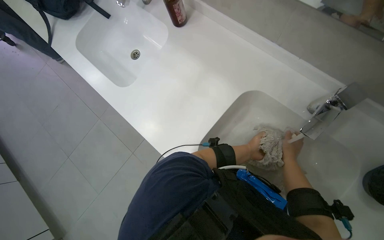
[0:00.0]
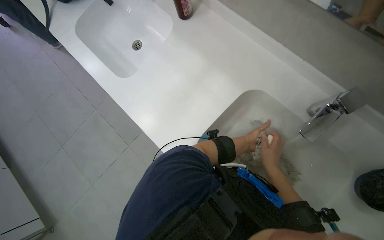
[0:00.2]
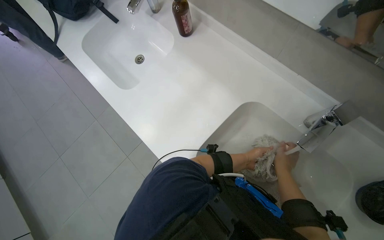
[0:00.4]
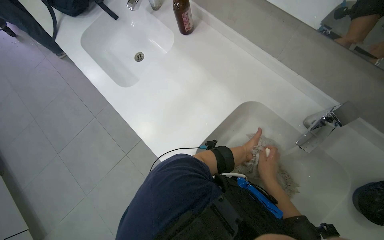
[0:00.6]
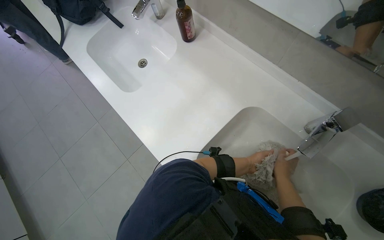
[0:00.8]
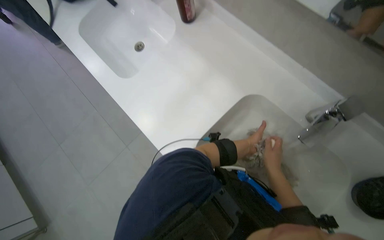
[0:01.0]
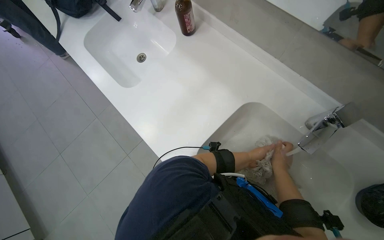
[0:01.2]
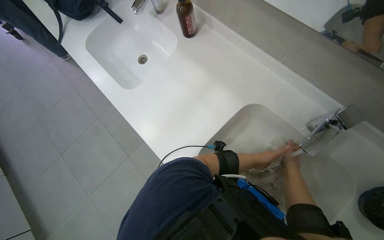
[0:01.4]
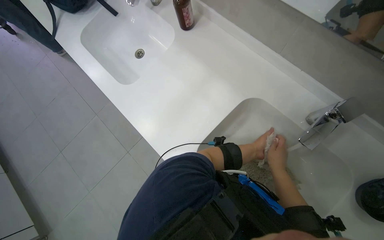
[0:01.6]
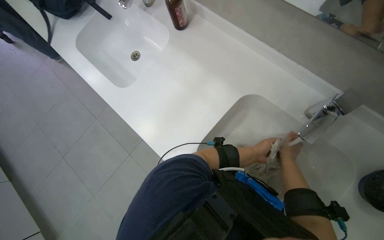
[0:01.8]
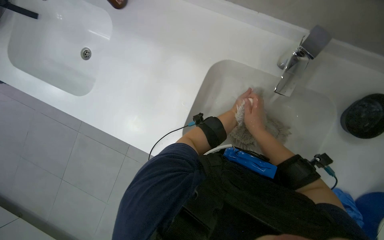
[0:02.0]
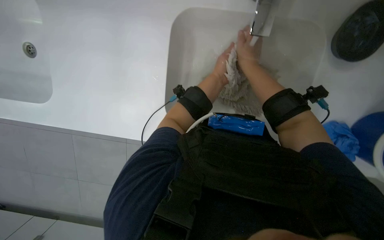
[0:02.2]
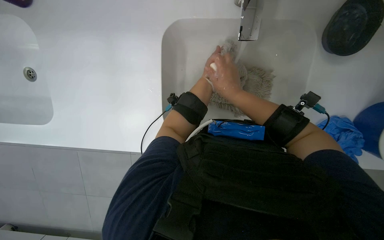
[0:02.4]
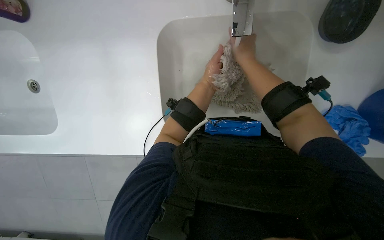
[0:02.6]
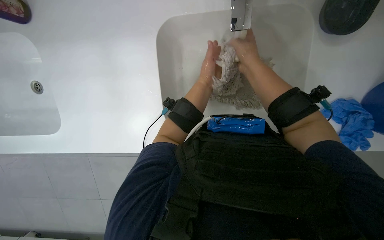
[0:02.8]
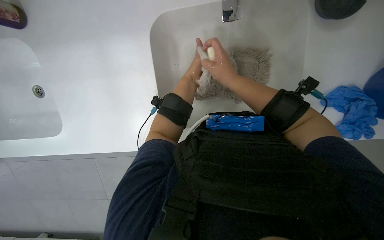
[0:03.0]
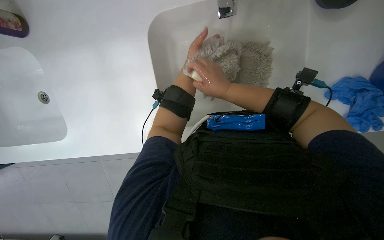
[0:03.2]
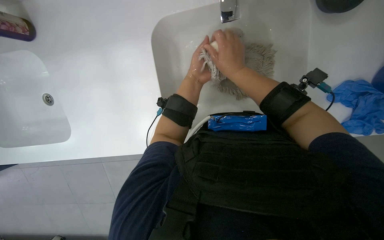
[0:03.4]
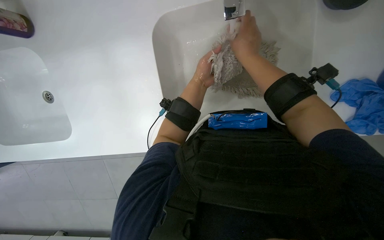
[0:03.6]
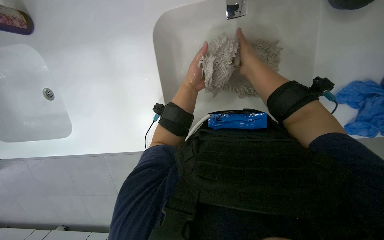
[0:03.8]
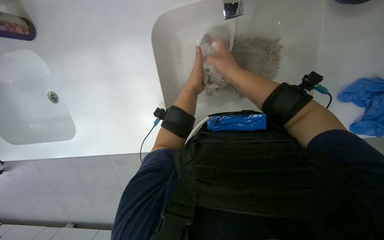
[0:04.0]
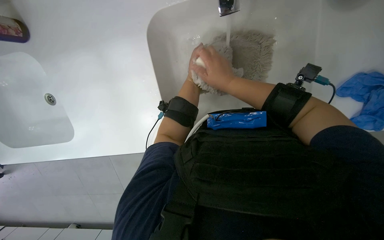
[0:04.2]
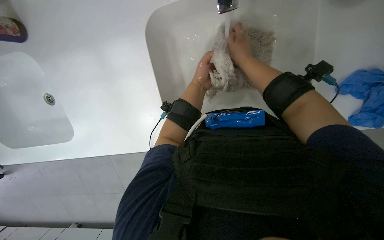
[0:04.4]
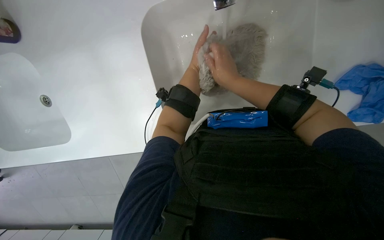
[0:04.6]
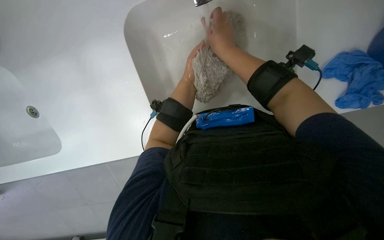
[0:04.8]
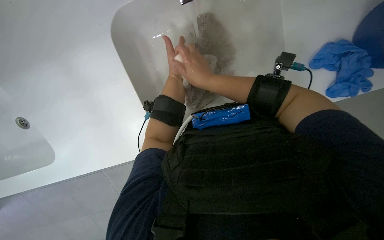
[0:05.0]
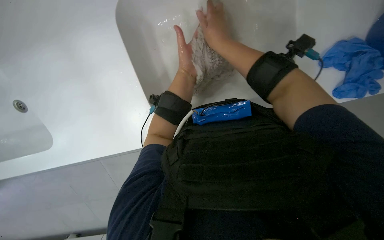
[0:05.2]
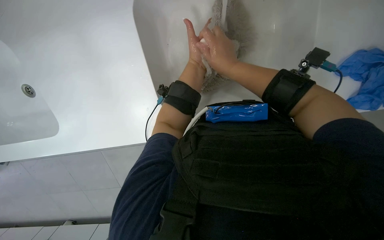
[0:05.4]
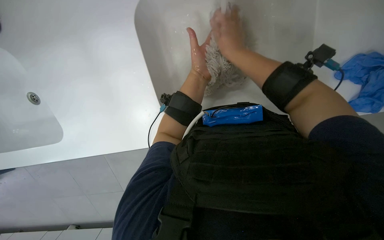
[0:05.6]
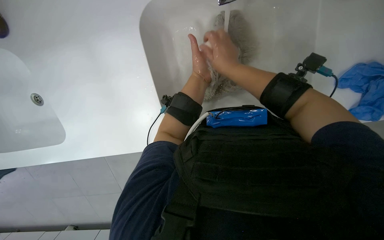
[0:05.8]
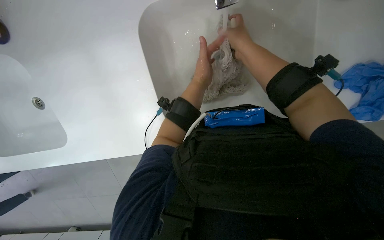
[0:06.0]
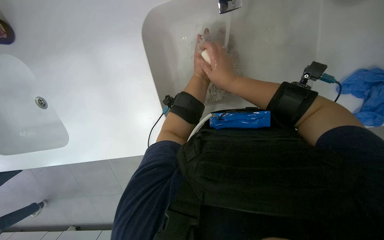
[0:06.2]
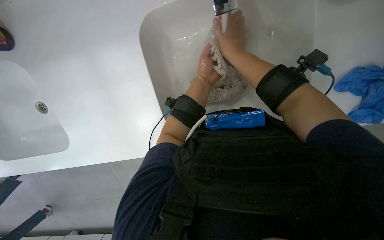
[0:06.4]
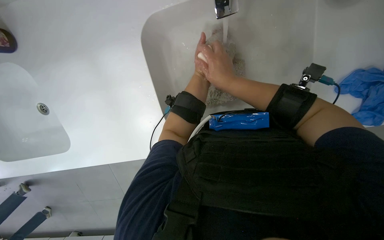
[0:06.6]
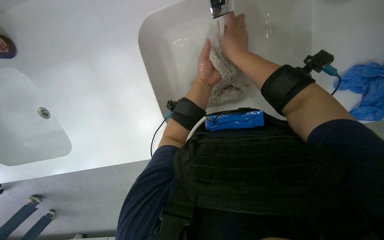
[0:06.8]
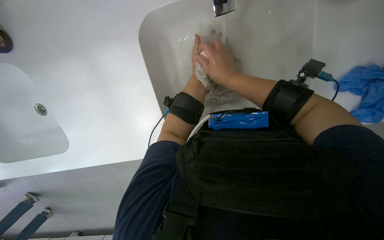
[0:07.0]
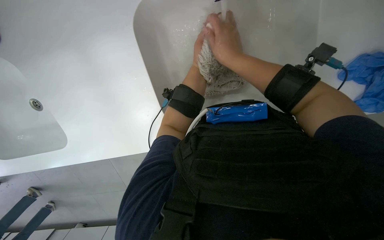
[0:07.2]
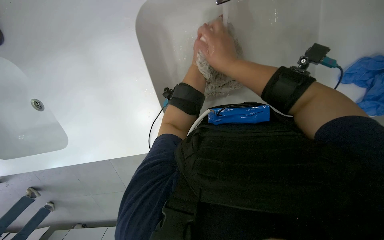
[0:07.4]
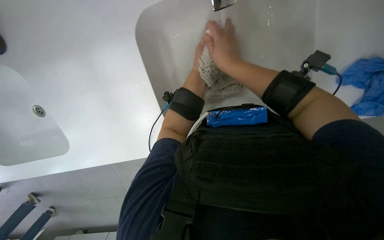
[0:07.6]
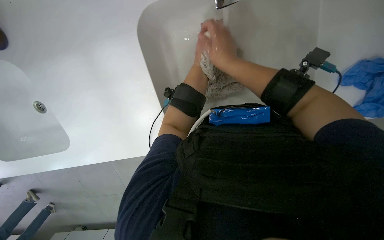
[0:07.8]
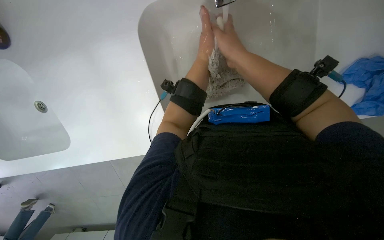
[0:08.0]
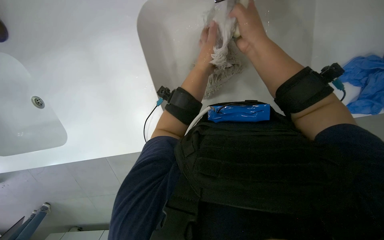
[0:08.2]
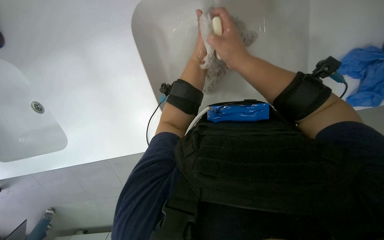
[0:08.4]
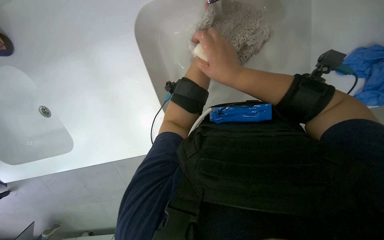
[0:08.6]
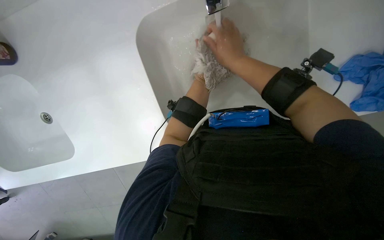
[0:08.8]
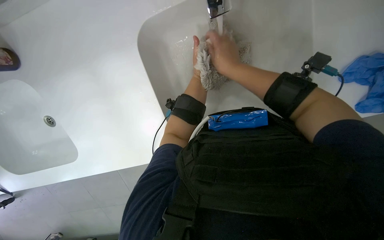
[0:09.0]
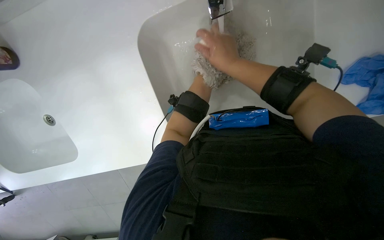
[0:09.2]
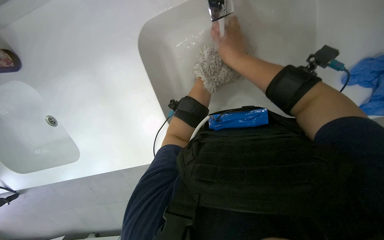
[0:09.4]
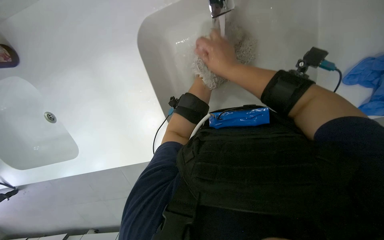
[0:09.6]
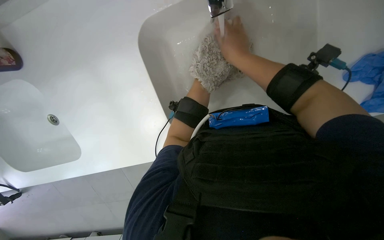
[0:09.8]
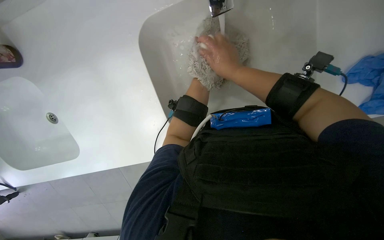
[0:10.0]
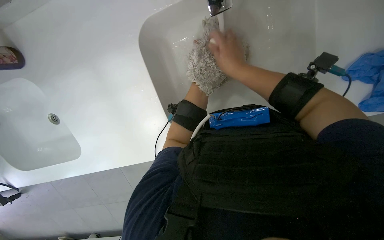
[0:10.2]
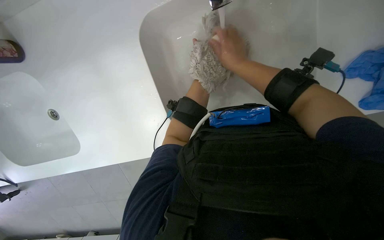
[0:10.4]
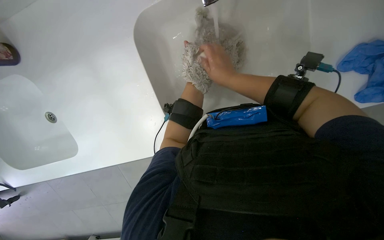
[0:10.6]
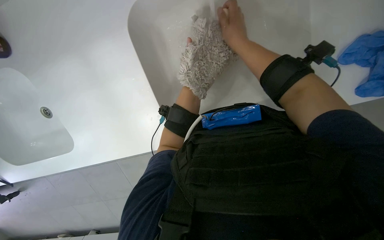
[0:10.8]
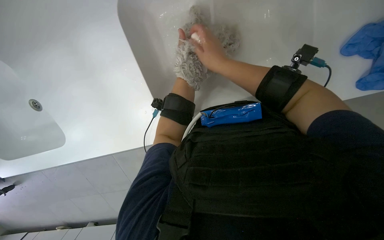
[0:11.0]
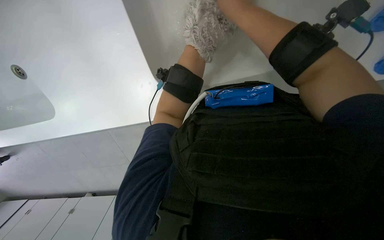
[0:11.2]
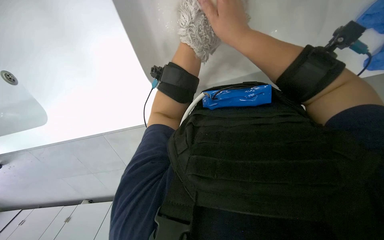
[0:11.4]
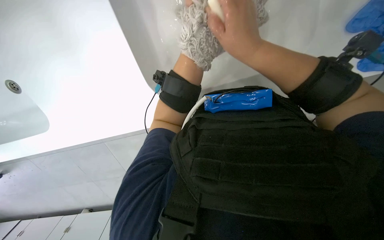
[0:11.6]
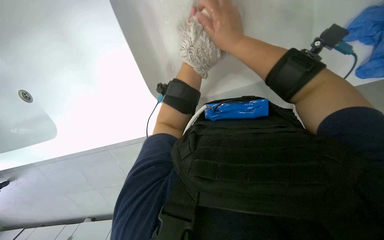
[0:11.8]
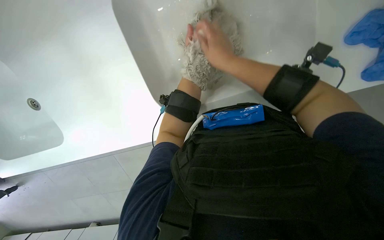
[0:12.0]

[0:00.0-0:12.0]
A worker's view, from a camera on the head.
Job: preparing cleaning supplies.
The whole recording: Washing mop head. The worker washes a mop head in the sink with soap and water.
0:01.6 to 0:03.0: The camera pitches downward, by some 25 degrees. The scene rotates counterclockwise by about 45 degrees.

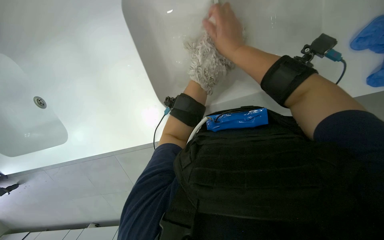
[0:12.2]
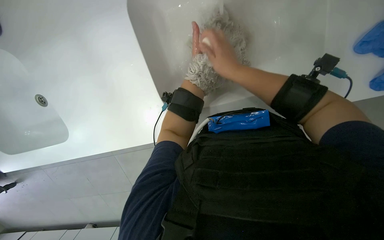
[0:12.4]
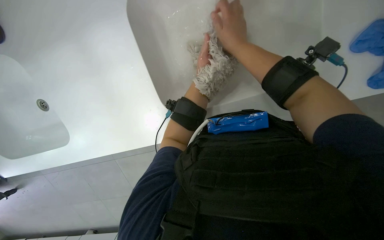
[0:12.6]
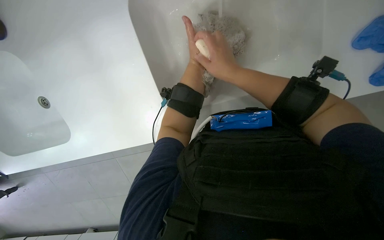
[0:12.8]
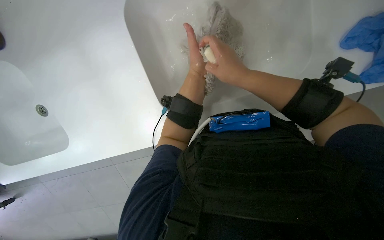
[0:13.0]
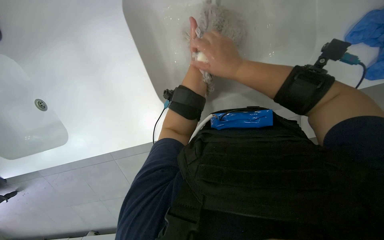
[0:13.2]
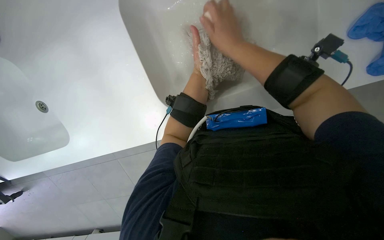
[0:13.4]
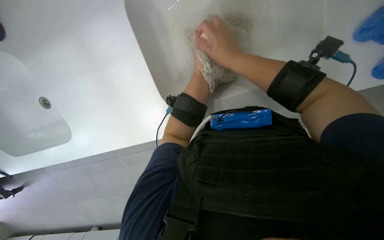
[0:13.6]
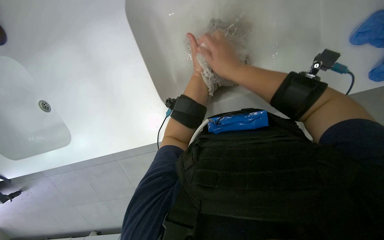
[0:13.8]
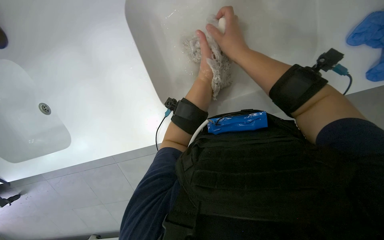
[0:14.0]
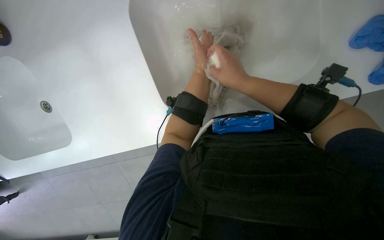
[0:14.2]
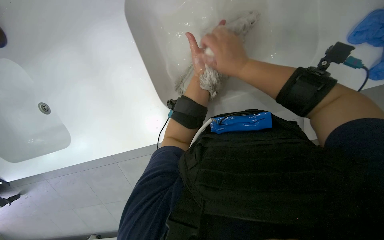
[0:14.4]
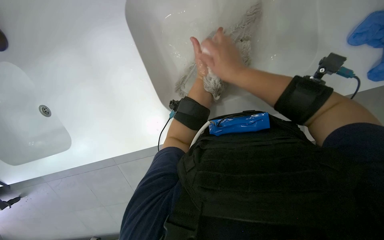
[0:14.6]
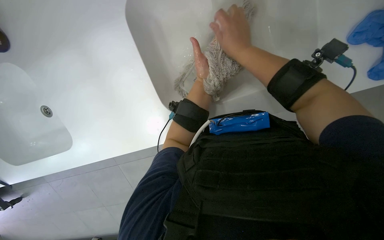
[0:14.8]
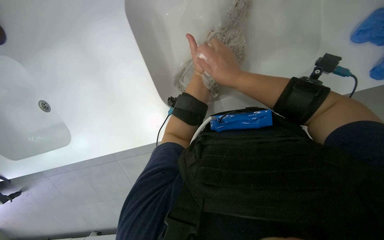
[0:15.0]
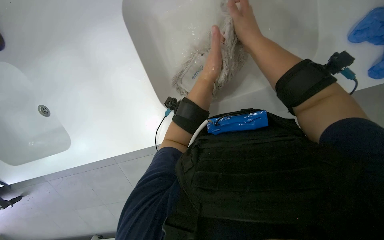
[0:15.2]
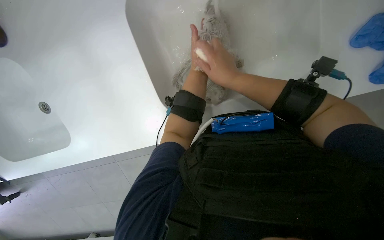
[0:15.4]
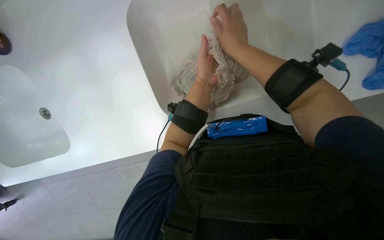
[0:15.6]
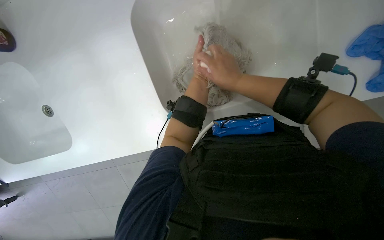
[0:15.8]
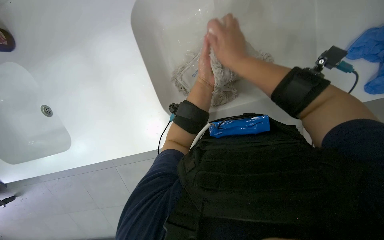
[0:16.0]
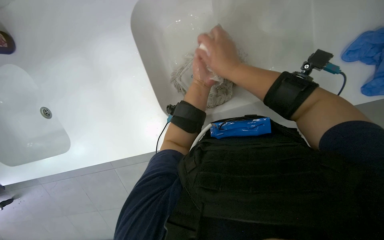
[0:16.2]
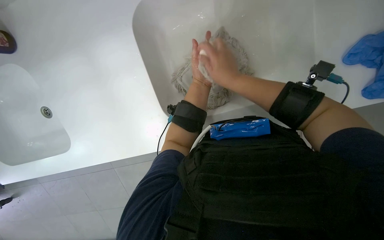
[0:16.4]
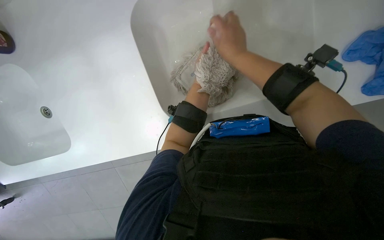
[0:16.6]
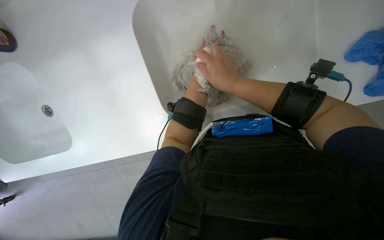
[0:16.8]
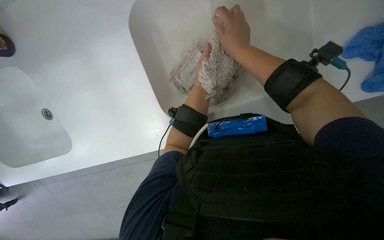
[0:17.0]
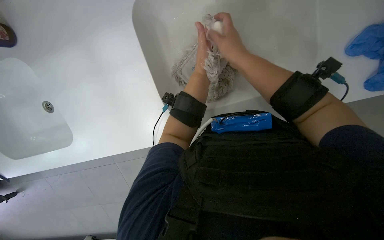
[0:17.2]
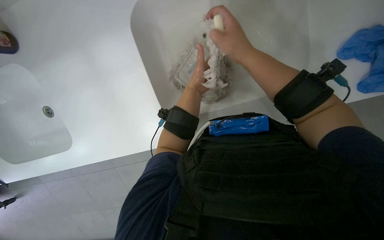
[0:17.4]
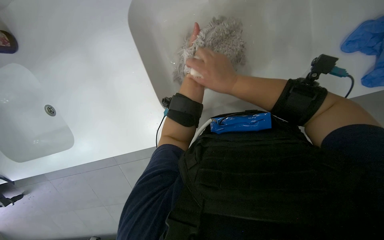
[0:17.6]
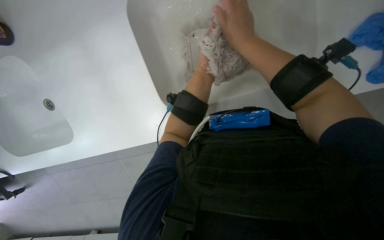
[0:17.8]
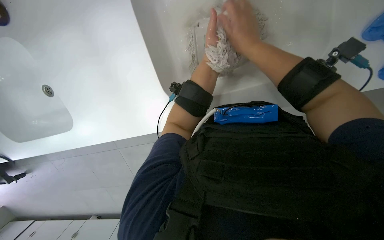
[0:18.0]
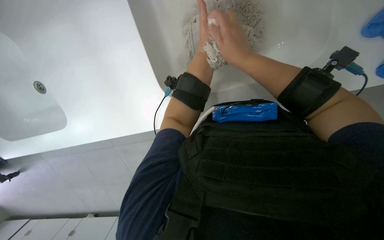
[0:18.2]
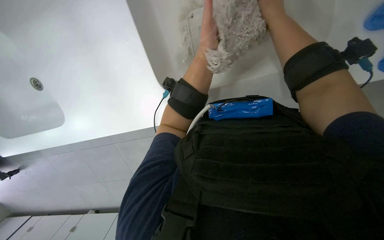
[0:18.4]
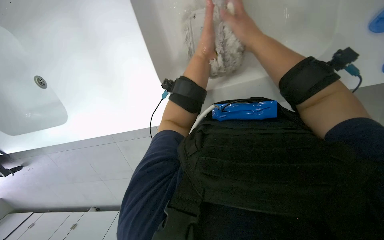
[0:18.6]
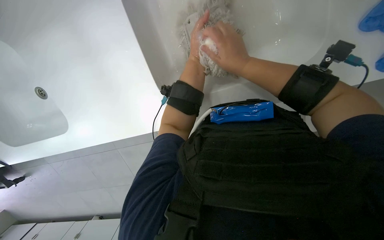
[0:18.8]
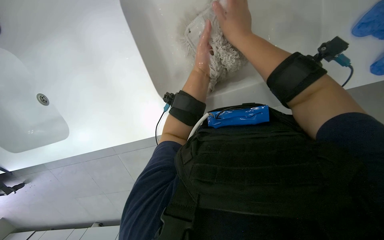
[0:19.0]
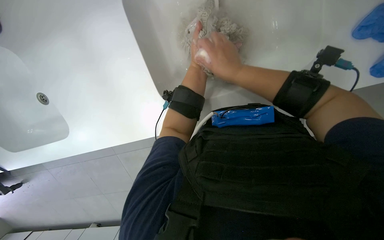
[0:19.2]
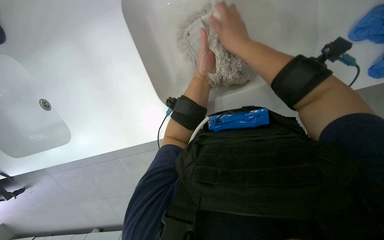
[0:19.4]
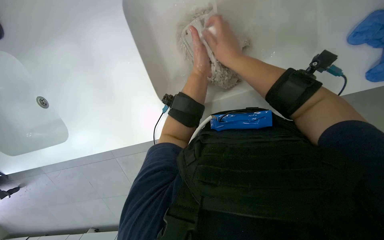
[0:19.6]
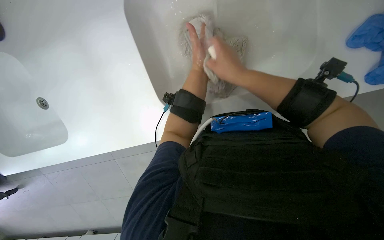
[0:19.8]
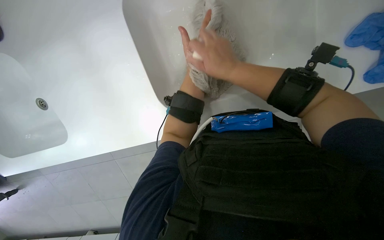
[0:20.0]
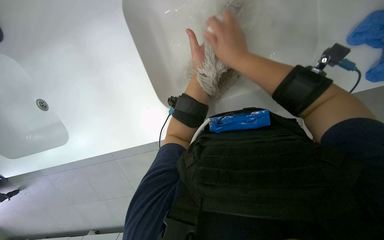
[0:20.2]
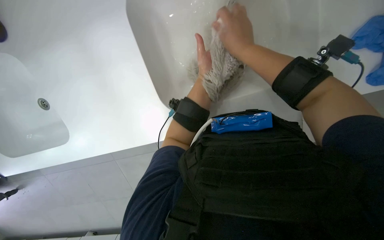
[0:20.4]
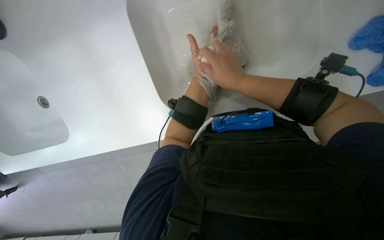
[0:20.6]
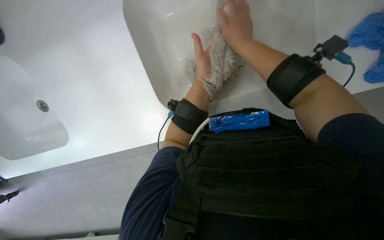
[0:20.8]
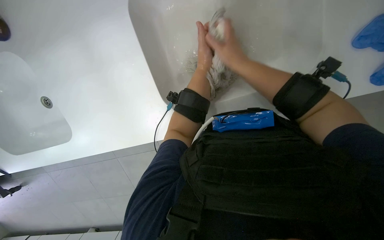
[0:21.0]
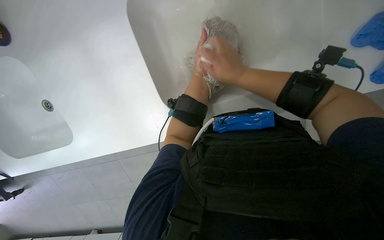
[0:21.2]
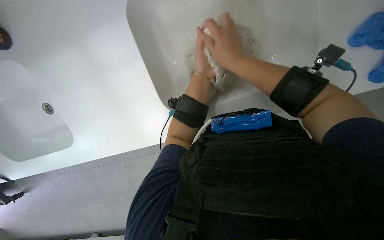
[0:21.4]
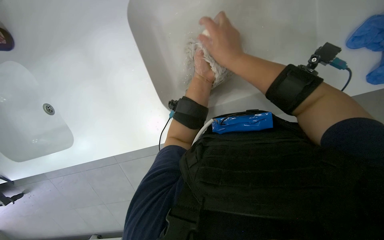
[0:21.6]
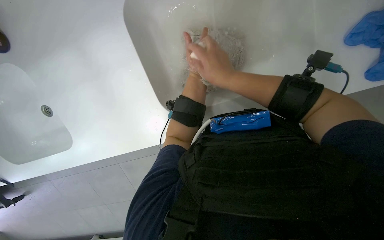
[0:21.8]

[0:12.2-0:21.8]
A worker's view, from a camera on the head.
Job: preparing cleaning supplies.
The whole recording: Washing mop head. The worker washes a mop head in the sink with soap and water.
0:13.8 to 0:15.4: The right hand moves nearer and farther over some 15 cm, changing direction 2 times.
0:17.0 to 0:18.6: The right hand moves about 5 cm up the picture and comes back.
